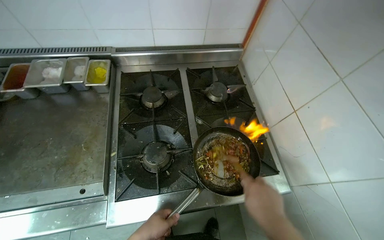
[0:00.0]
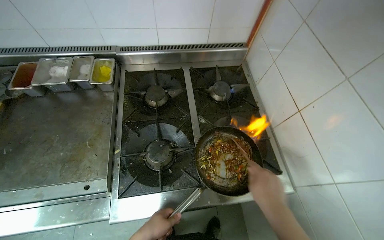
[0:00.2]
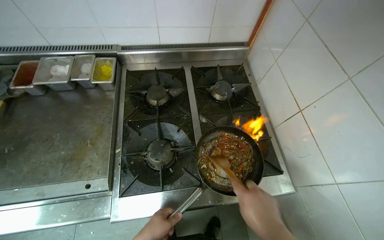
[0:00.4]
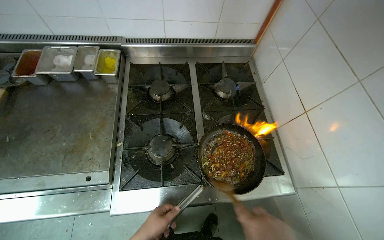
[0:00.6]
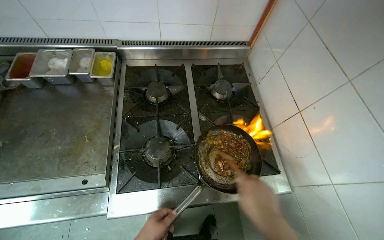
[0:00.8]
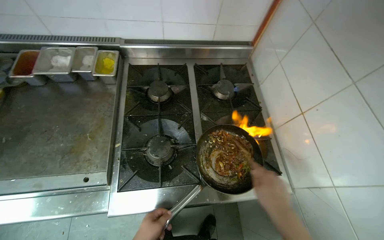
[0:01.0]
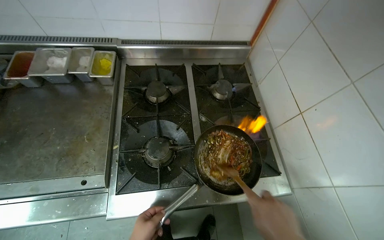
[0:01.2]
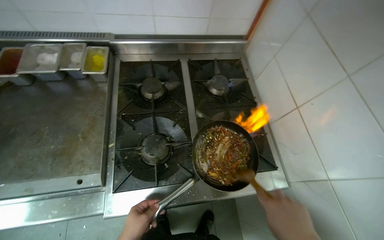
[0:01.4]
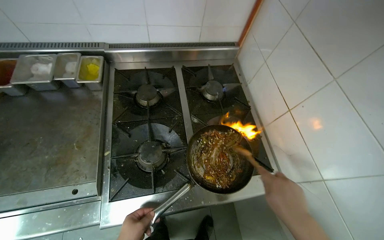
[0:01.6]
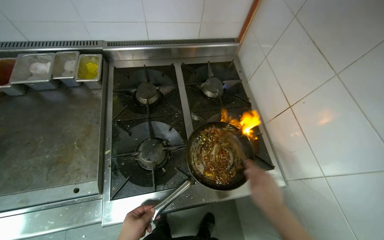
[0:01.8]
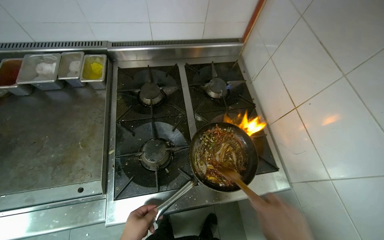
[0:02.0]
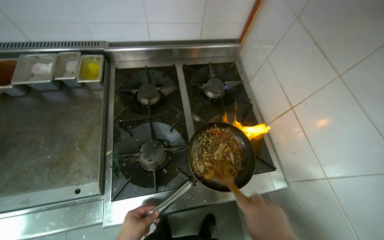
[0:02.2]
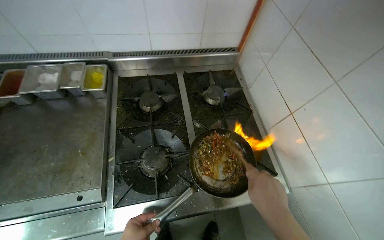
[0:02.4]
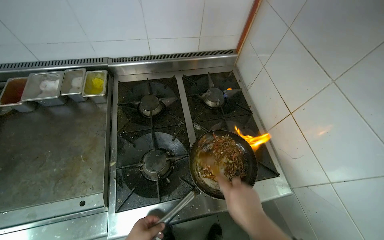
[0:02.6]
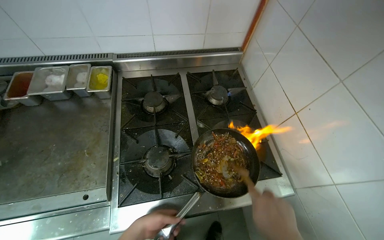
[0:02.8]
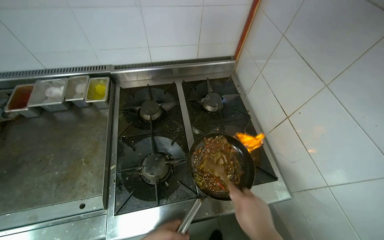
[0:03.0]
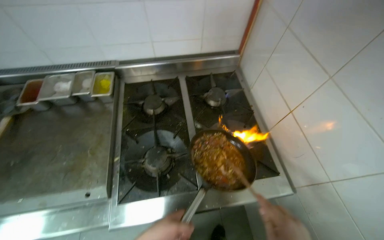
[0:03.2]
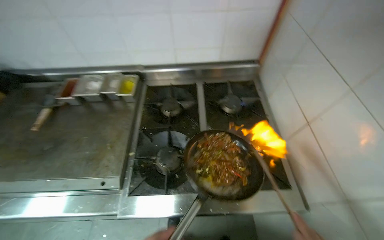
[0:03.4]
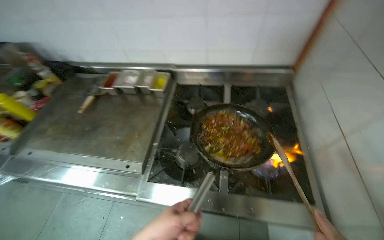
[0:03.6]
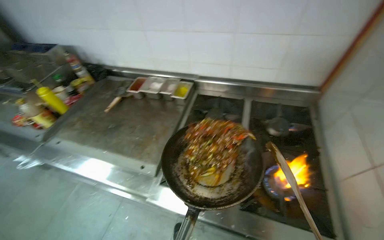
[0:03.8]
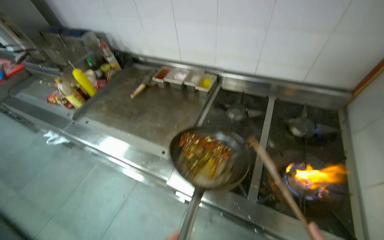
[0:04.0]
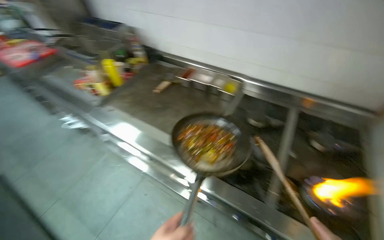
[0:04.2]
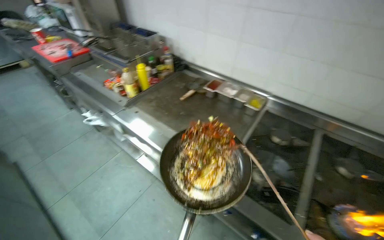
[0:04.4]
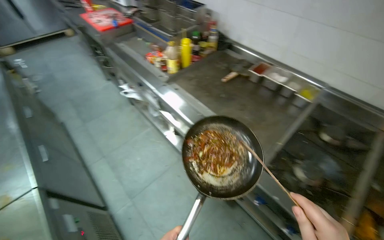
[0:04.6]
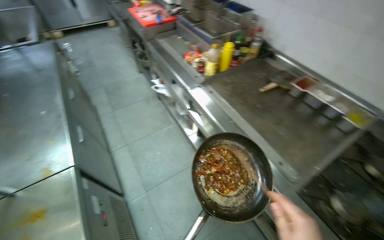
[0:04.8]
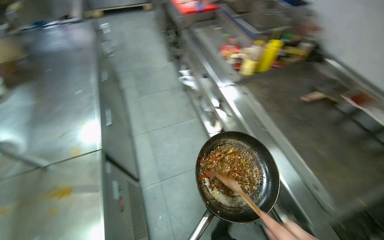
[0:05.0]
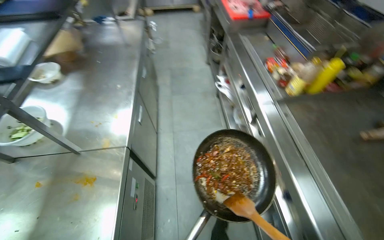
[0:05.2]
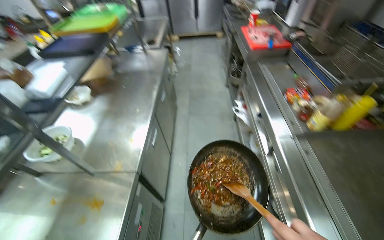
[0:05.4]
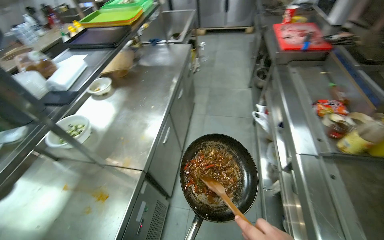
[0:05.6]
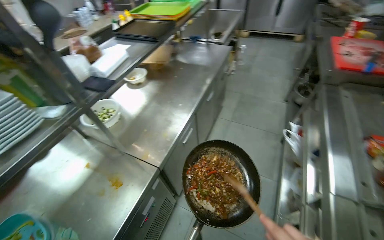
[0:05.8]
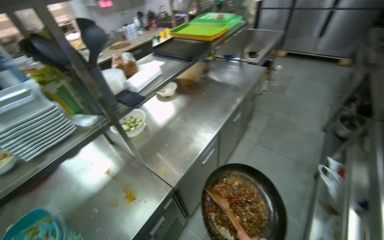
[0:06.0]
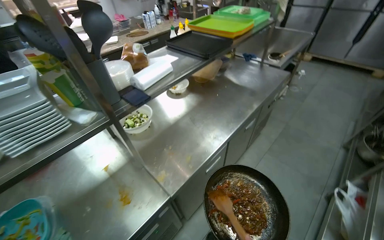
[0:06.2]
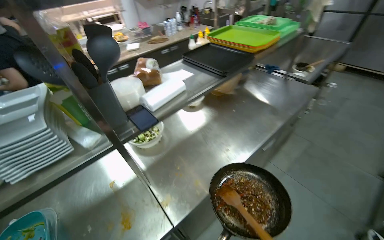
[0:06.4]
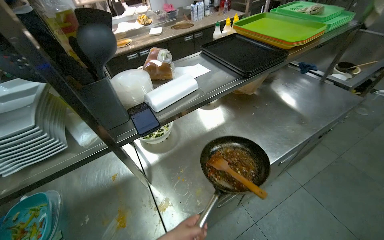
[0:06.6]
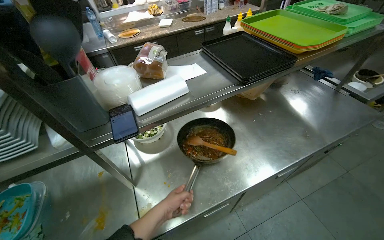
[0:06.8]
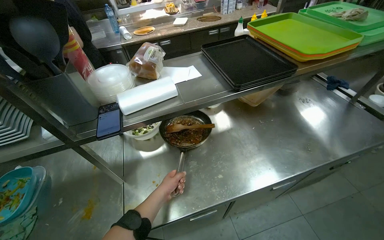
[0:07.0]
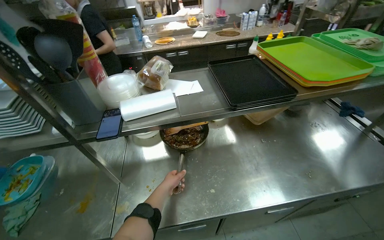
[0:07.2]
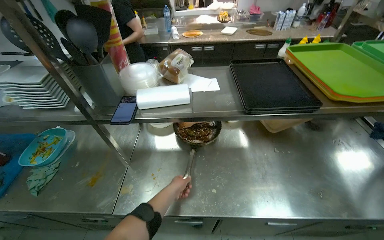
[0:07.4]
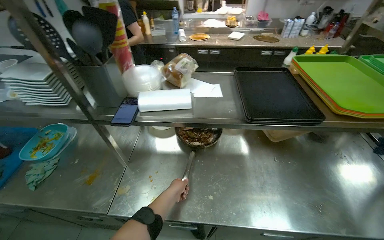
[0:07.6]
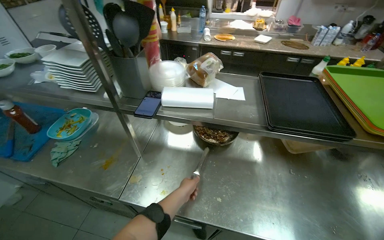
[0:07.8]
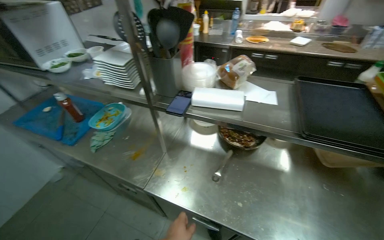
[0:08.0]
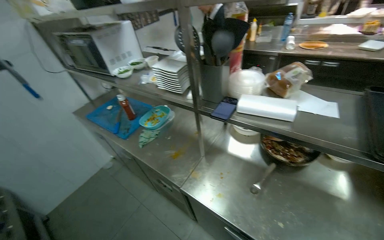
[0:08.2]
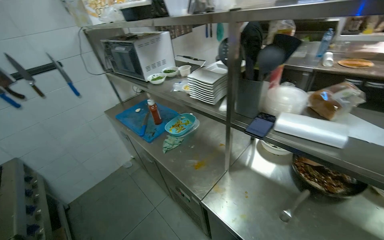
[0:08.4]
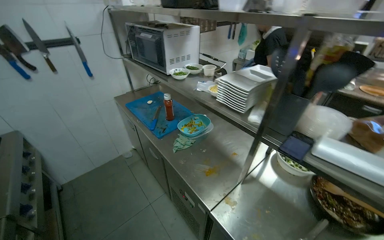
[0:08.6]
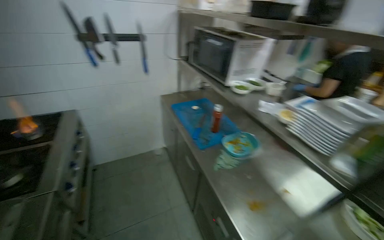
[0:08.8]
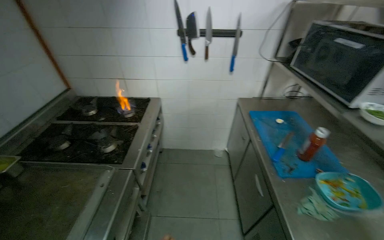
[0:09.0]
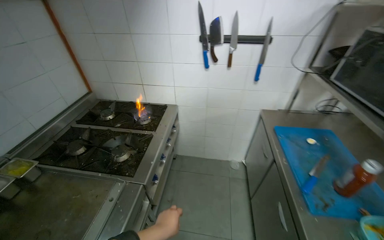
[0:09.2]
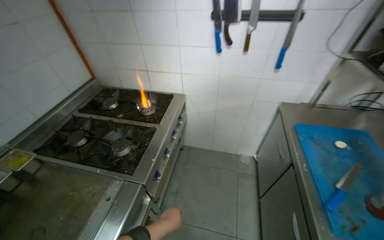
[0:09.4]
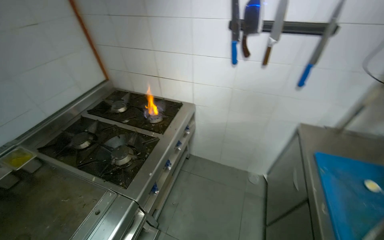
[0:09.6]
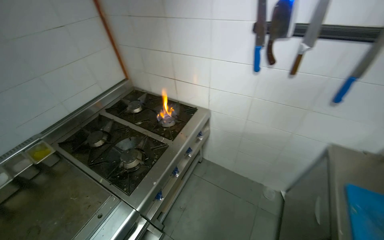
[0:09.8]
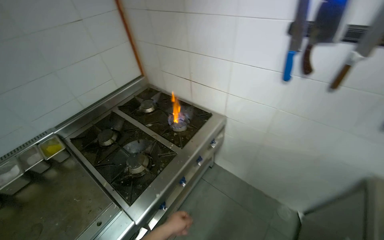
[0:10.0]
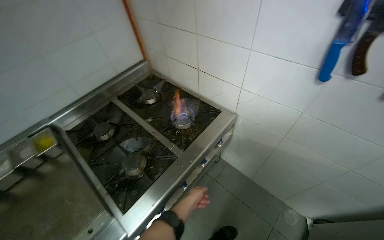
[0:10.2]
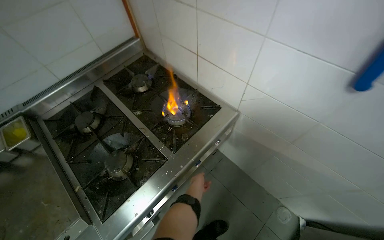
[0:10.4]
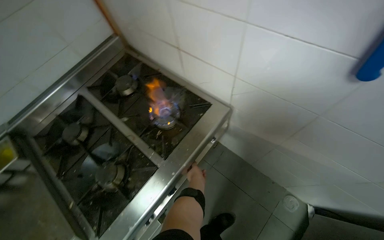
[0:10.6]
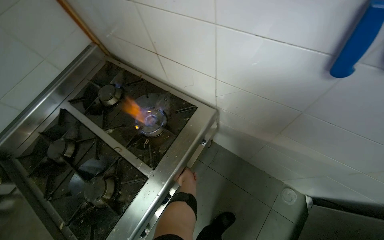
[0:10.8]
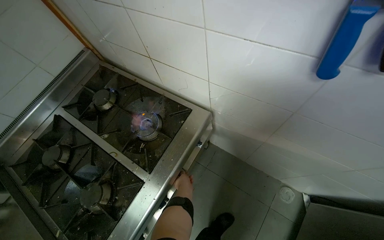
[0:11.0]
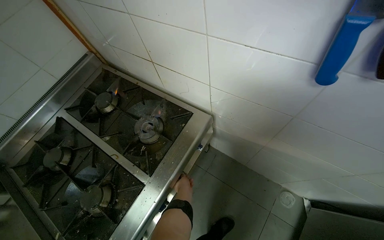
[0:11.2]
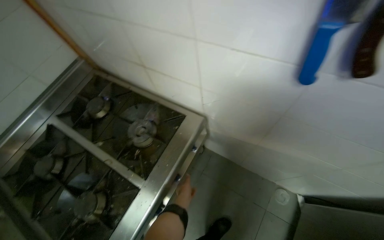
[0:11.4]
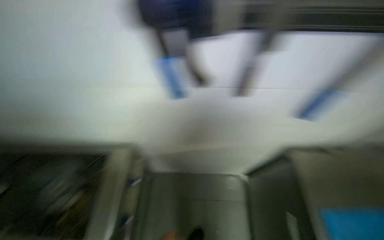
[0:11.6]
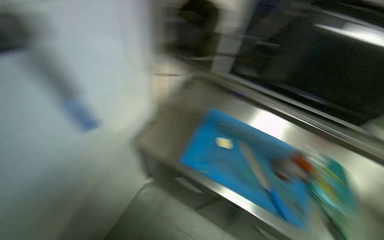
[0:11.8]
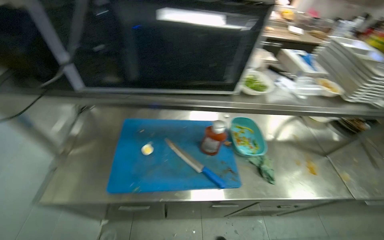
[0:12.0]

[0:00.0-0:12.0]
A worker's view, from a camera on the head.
Job: cooking food.
The whole recording: Cooking food in pan. The worker adds ingredients to a pan and stirs them on the stove.
0:03.0 to 0:04.4: The wearer's head swings roughly 50 degrees to the left.
0:04.4 to 0:06.0: The camera travels roughly 50 cm. The wearer looks about 75 degrees further to the left.
0:06.0 to 0:07.6: The wearer moves some 60 cm. The head rotates approximately 60 degrees to the left.
0:07.6 to 0:09.0: The wearer moves roughly 60 cm. The head turns to the left by some 90 degrees.
0:09.0 to 0:10.4: The head travels roughly 90 cm. The head rotates some 40 degrees to the left. The view tilts some 25 degrees downward.
0:10.4 to 0:12.0: The wearer moves approximately 40 cm. The wearer looks approximately 80 degrees further to the right.

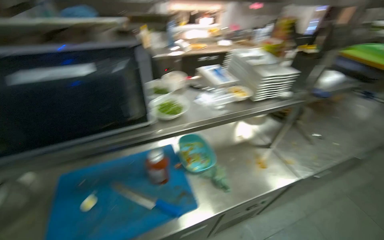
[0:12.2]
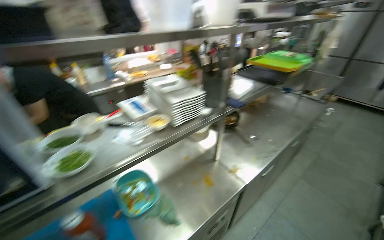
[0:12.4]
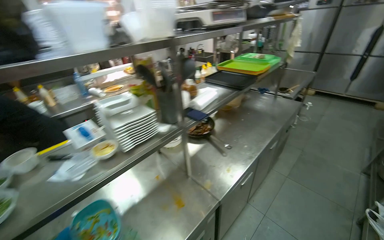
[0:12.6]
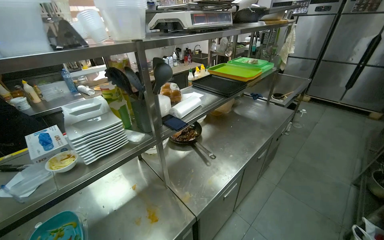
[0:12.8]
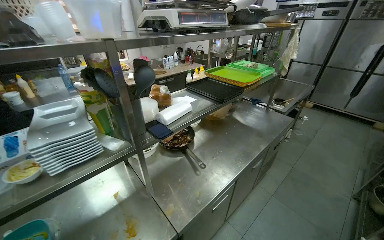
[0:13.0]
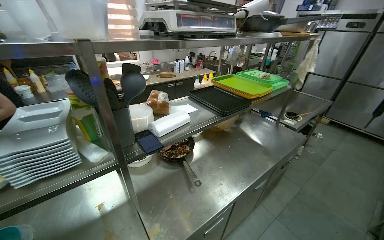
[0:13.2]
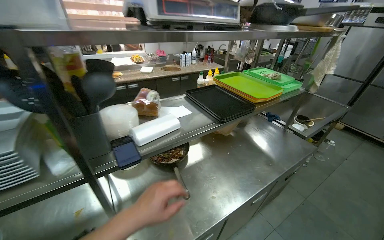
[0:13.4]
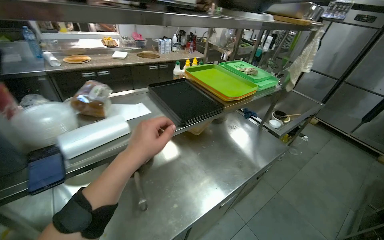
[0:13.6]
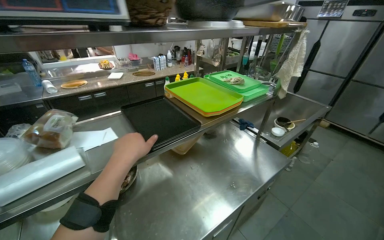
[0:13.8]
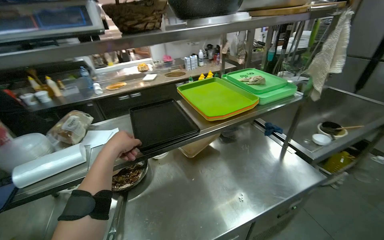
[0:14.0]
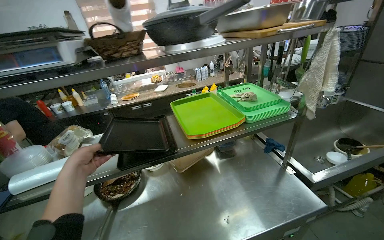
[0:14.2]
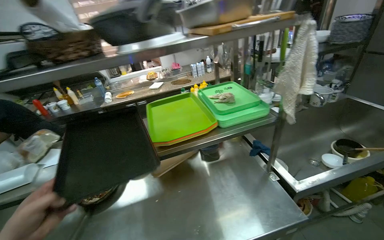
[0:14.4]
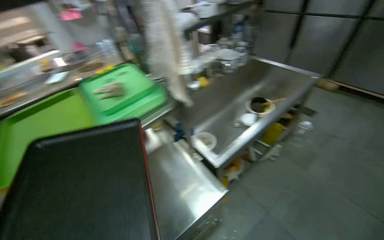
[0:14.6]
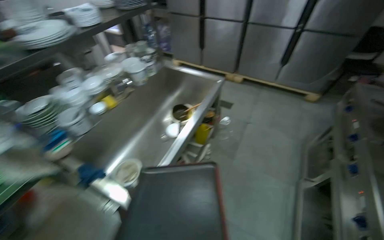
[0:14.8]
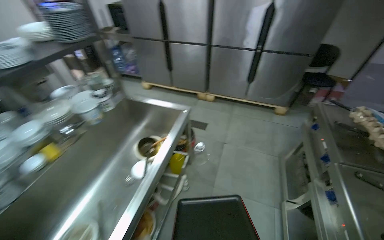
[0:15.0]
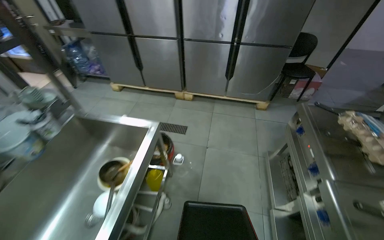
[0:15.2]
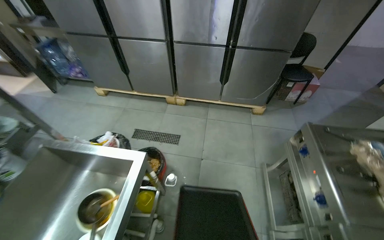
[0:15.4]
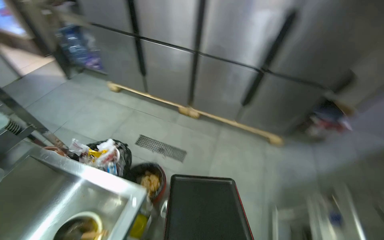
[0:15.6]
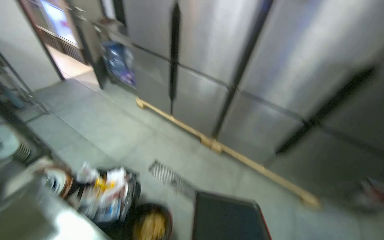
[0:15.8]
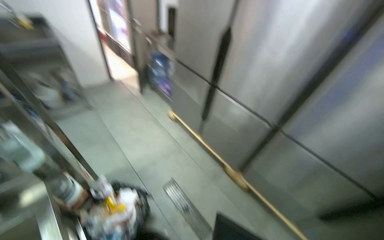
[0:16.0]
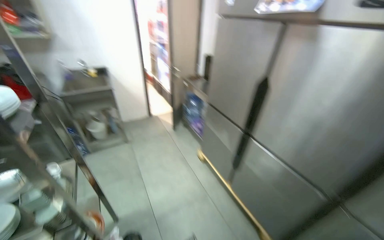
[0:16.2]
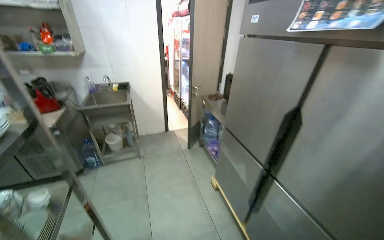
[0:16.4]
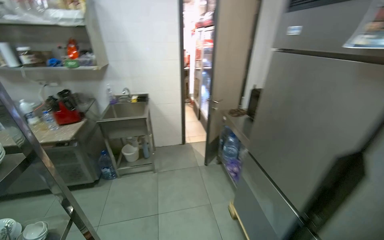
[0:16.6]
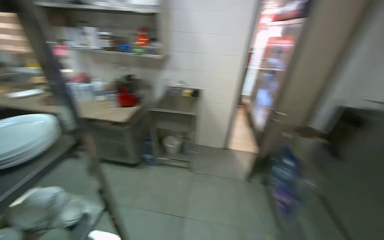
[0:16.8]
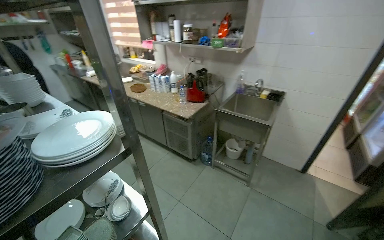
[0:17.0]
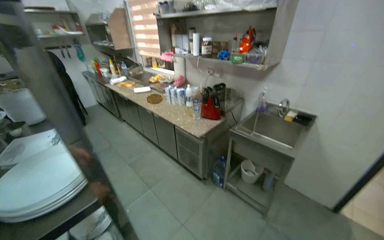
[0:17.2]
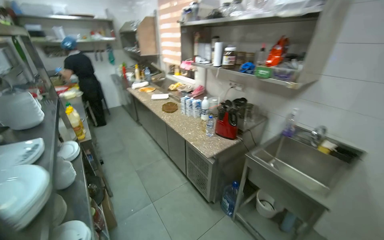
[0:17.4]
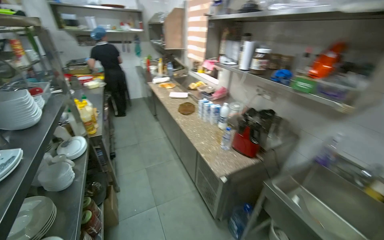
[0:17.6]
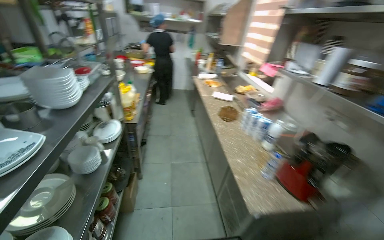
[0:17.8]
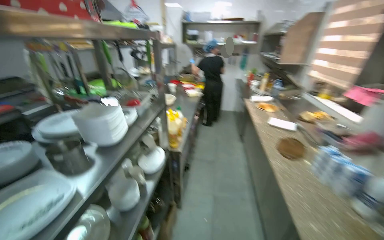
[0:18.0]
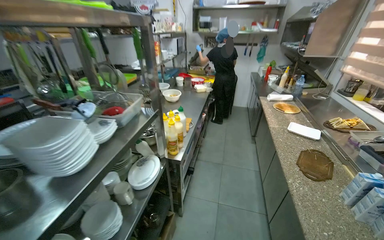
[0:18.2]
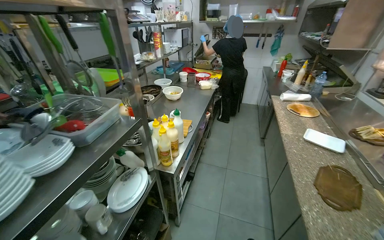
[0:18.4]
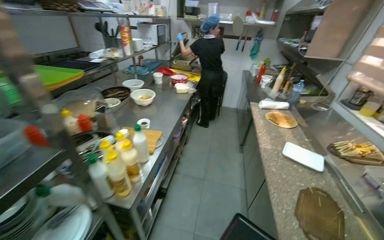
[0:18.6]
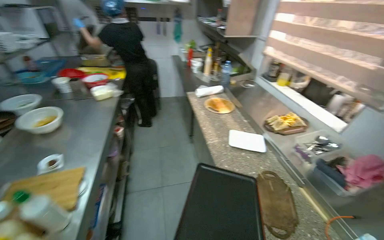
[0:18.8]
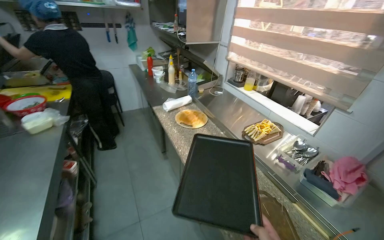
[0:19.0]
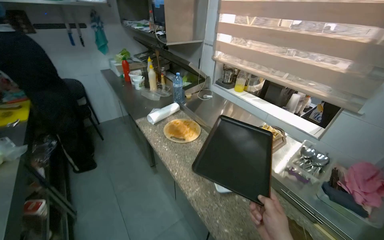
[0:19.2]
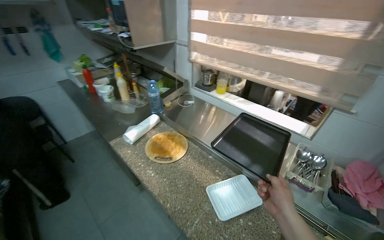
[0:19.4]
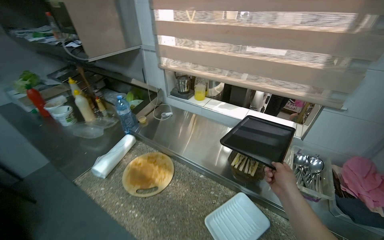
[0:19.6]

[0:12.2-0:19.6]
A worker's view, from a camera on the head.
Job: cooking food.
The whole recording: Cooking food in pan. The worker adds ingredients to a pan and stirs them on the stove.
0:12.2 to 0:13.6: The camera travels approximately 1 m.
0:13.6 to 0:15.2: The camera travels roughly 1.5 m. The wearer's head swings roughly 50 degrees to the right.
0:15.2 to 0:16.6: The camera is carried roughly 1.5 m. The wearer's head swings some 65 degrees to the left. The camera pitches upward, by roughly 25 degrees.
0:16.6 to 0:18.2: The wearer moves about 1.5 m. The head rotates approximately 115 degrees to the left.
0:18.2 to 0:19.6: The head travels roughly 1.5 m. The head turns to the right by about 70 degrees.
